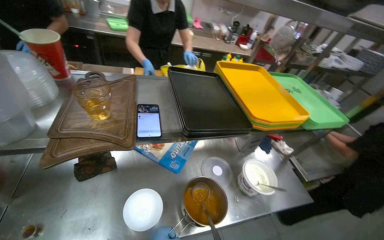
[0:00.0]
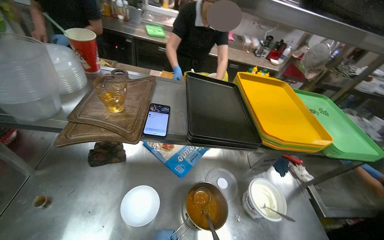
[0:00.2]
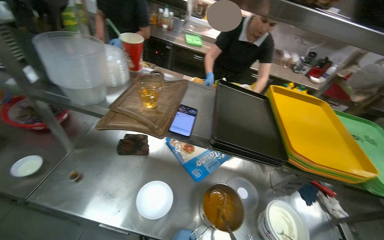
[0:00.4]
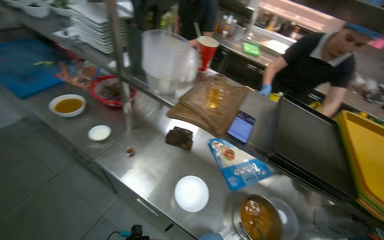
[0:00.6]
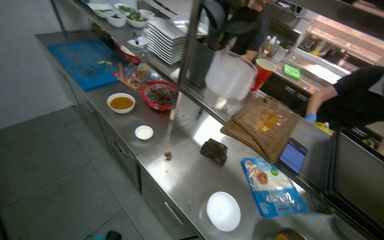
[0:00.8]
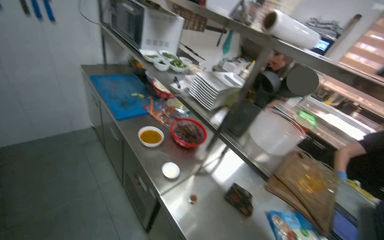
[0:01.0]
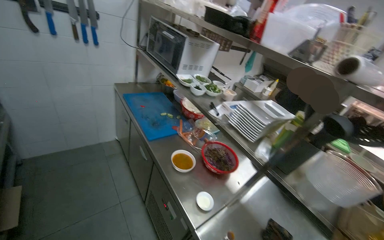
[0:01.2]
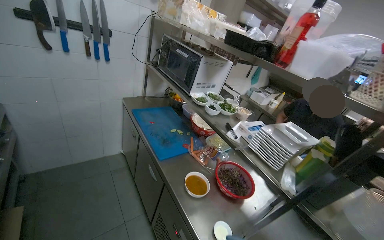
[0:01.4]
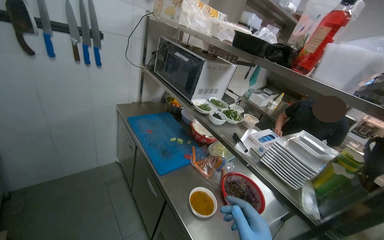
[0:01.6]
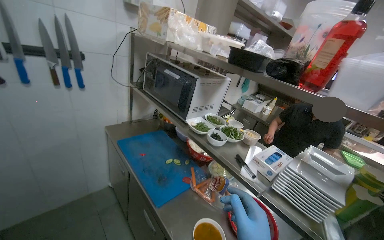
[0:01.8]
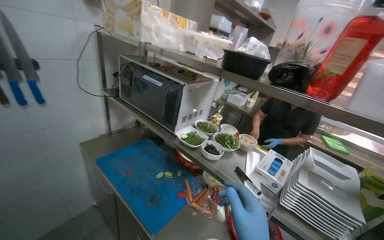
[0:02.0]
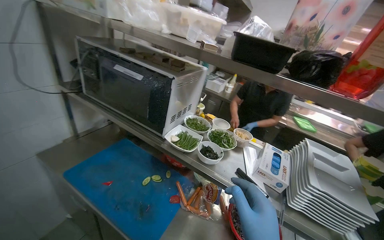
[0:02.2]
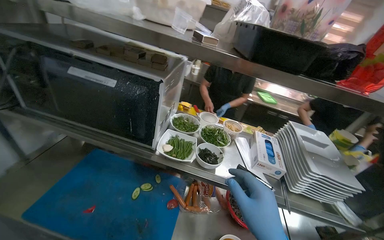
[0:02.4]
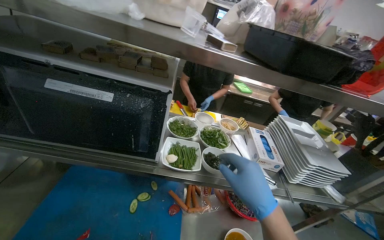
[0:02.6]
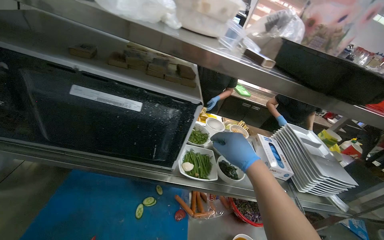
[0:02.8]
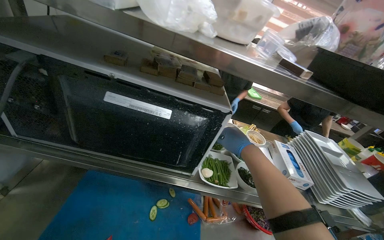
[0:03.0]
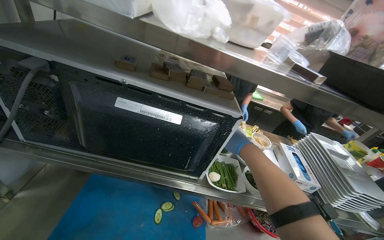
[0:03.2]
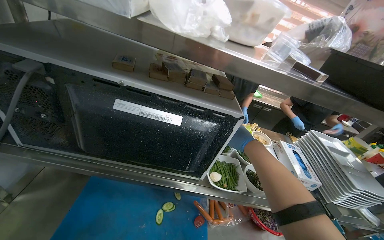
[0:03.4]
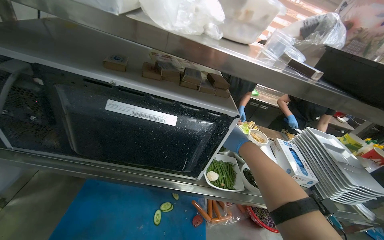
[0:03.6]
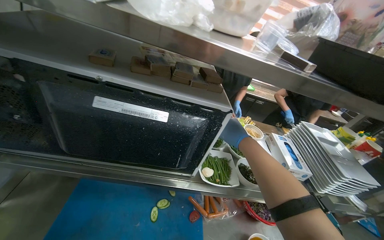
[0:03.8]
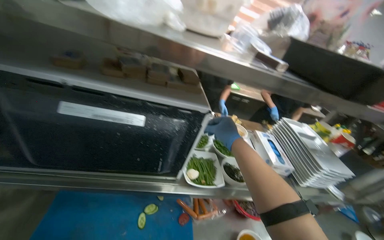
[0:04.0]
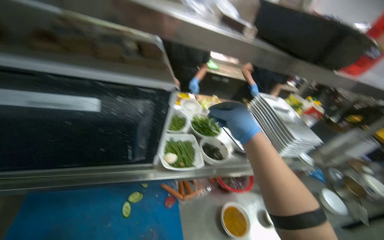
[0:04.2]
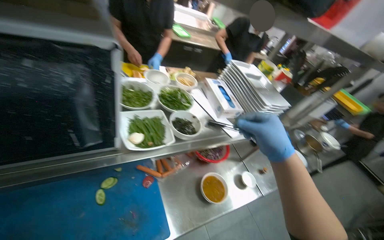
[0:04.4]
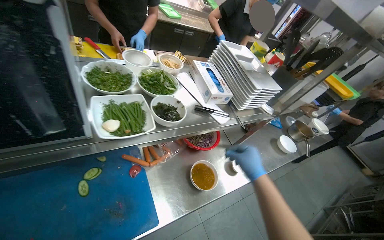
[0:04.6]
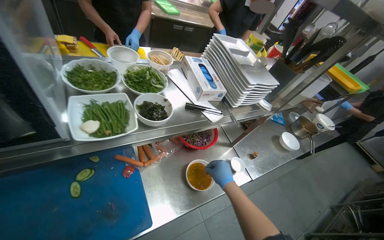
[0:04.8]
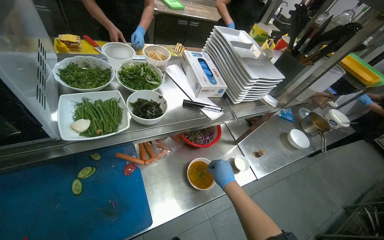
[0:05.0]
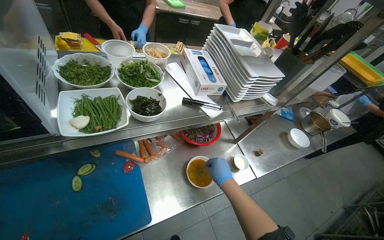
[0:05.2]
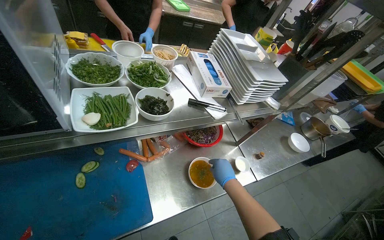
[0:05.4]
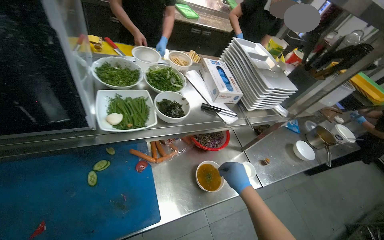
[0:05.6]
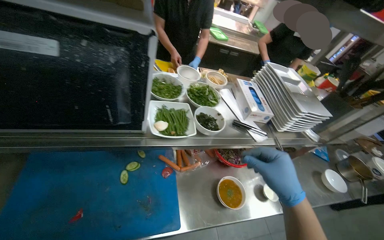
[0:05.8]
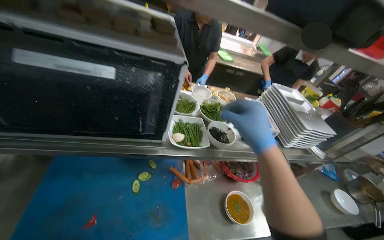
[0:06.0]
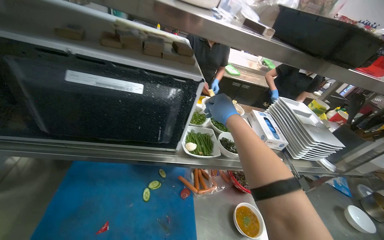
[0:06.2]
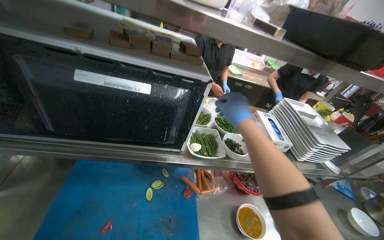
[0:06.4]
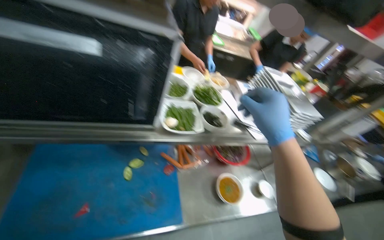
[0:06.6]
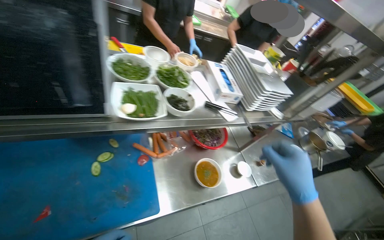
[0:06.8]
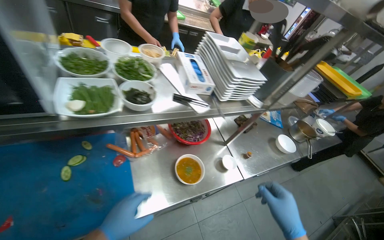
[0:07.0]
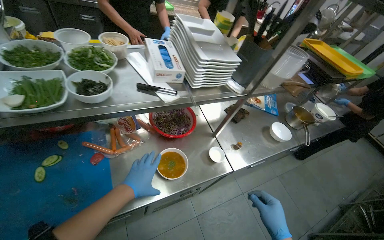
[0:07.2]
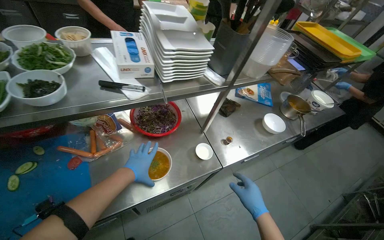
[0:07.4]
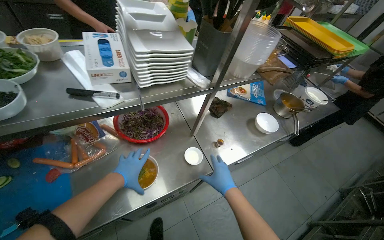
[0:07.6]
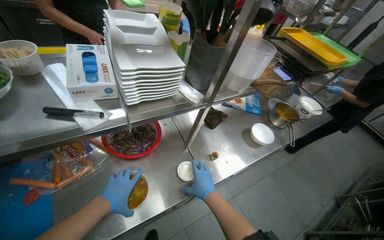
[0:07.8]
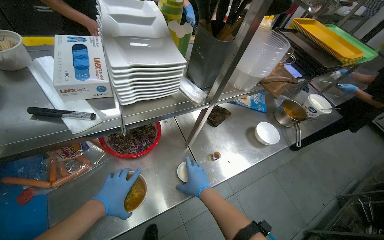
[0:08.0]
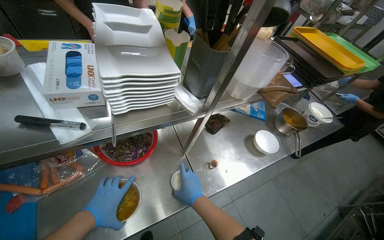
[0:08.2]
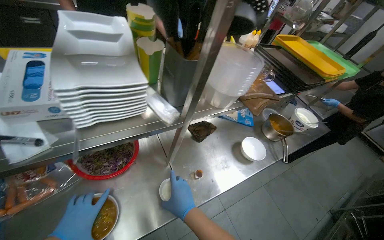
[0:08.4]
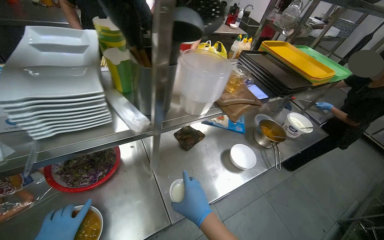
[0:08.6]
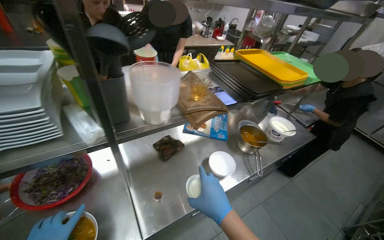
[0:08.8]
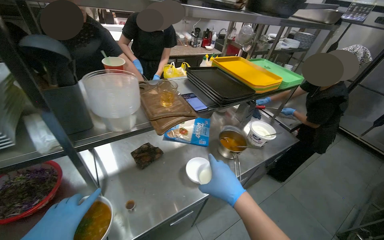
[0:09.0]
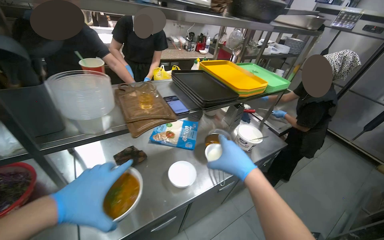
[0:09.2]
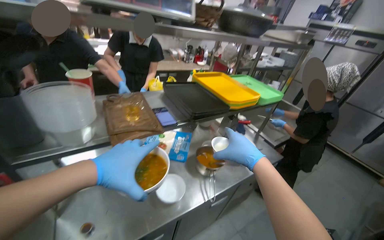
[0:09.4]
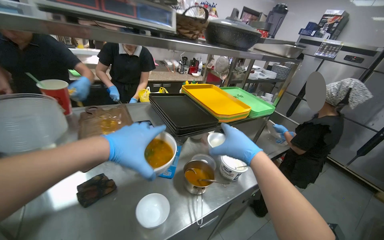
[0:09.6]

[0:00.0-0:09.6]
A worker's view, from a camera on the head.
Job: preparing food.
The whole recording: Preparing and serving soup. The worker stirs a pot of soup, then portions it into bowls, adds garnishes, and places the bowls on a serving tray.
0:00.0 to 0:01.6: The wearer moves about 70 cm. The wearer's head swings some 65 degrees to the left. The view tilts some 30 degrees upward.
0:01.6 to 0:03.2: The wearer moves approximately 1 m. The wearer's head swings about 35 degrees to the right.
0:03.2 to 0:04.8: The wearer looks some 30 degrees further to the right. The view tips downward by about 25 degrees.
0:04.8 to 0:06.4: The wearer looks about 20 degrees further to the left. The view tips upward by roughly 15 degrees. The right hand shifts approximately 40 cm up the picture and nearer to the camera.
0:06.4 to 0:08.0: The wearer moves some 60 cm. The head turns to the right by some 20 degrees. The camera pitches downward, by approximately 20 degrees.
0:08.0 to 0:09.6: The head travels to the right, approximately 60 cm. The camera pitches upward, by roughly 25 degrees.

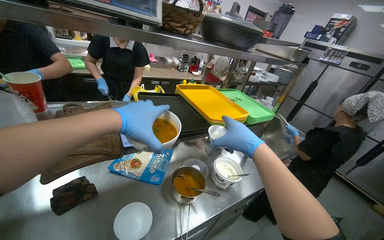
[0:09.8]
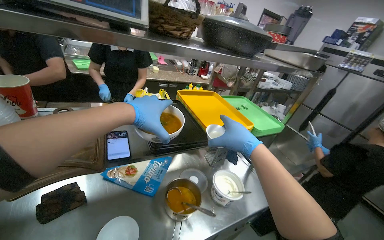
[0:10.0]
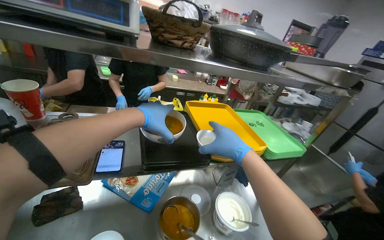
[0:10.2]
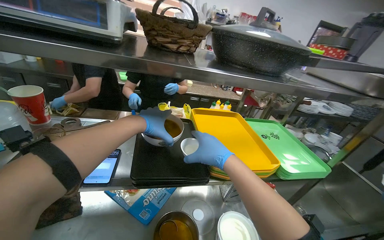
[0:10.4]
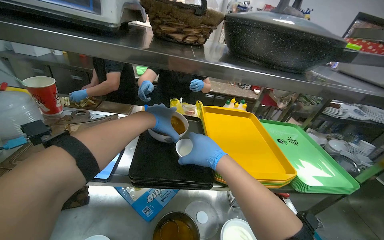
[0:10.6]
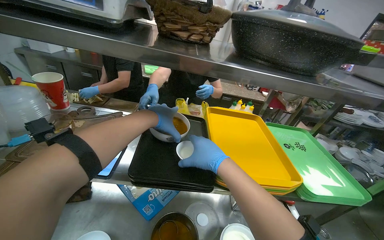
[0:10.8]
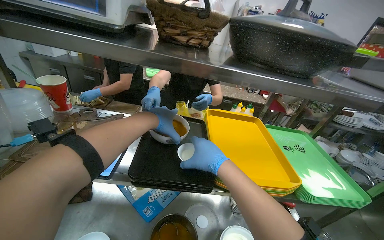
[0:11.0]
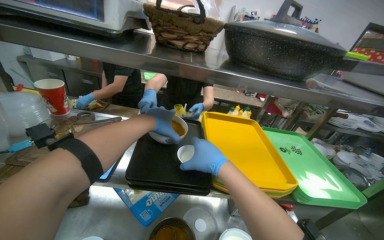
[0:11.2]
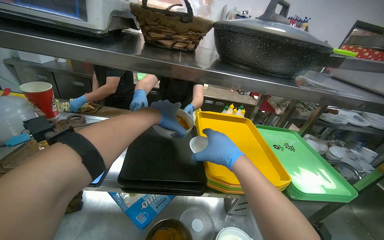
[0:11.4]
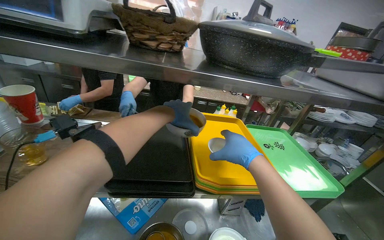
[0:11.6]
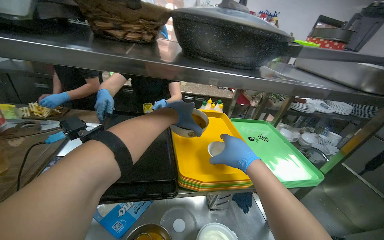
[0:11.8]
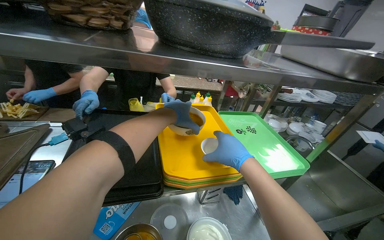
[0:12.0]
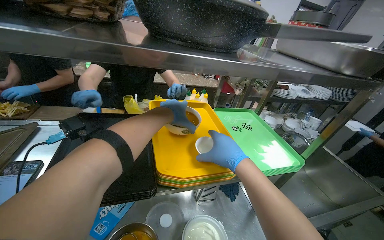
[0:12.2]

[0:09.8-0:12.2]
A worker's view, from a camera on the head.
Job: preparing food.
The whole recording: Preparing and serving soup. The worker stirs a pot of soup, then portions it into bowls, adds garnishes, and places the bowls on a serving tray.
0:09.8 to 0:11.0: The head rotates some 30 degrees to the left. The left hand moves farther from the camera, some 25 cm.
